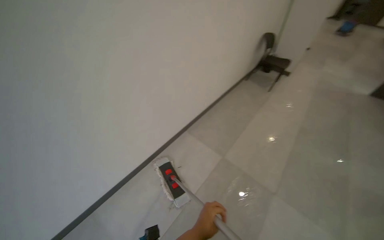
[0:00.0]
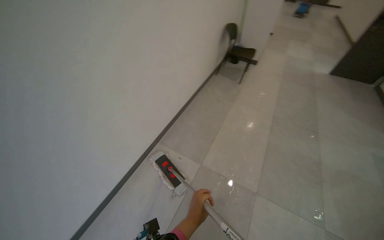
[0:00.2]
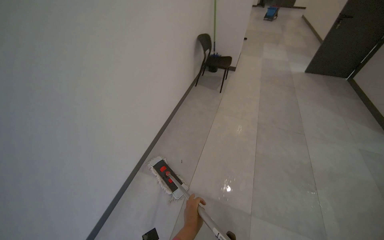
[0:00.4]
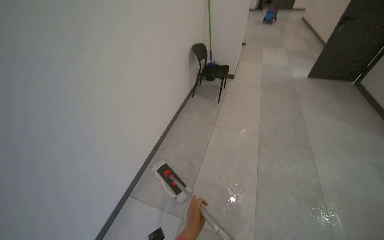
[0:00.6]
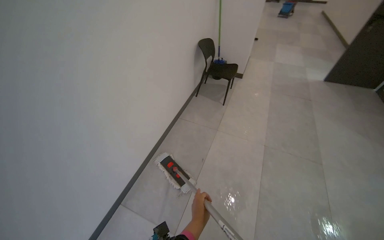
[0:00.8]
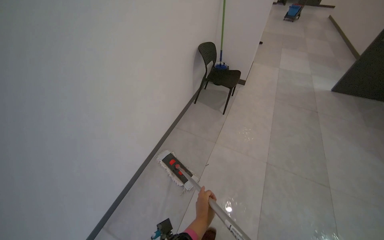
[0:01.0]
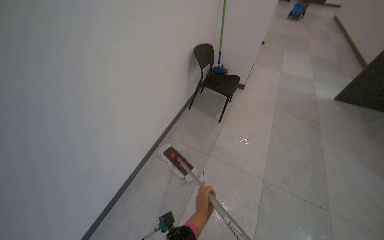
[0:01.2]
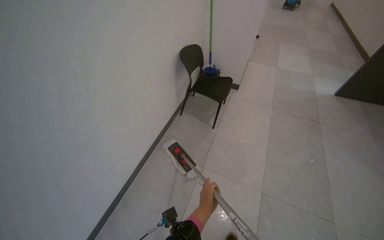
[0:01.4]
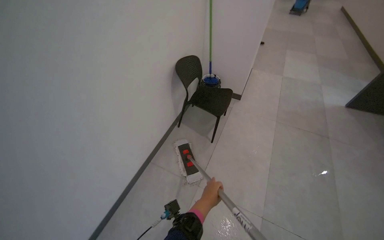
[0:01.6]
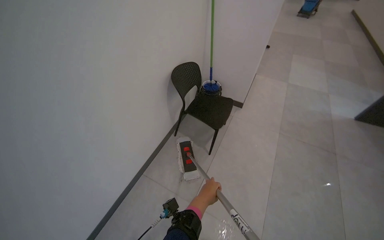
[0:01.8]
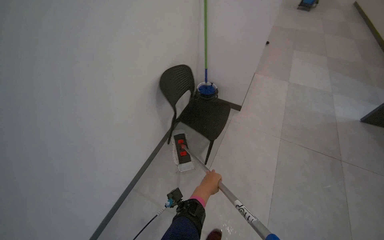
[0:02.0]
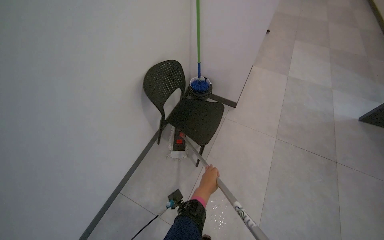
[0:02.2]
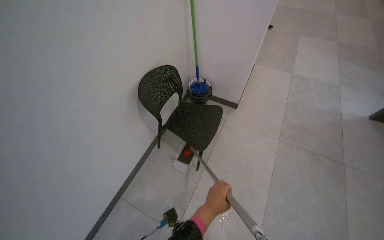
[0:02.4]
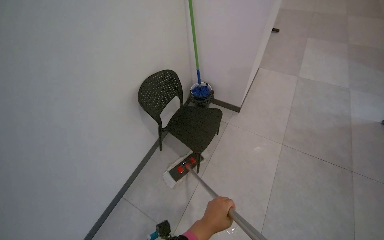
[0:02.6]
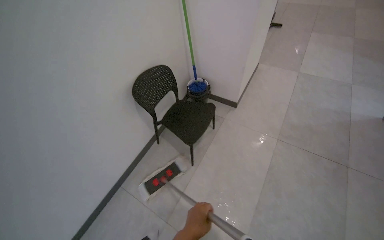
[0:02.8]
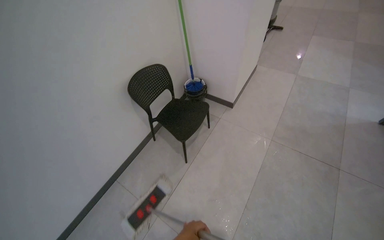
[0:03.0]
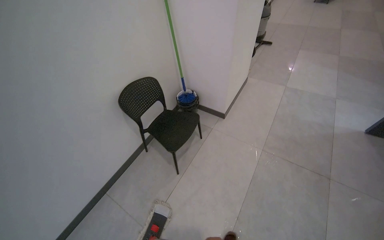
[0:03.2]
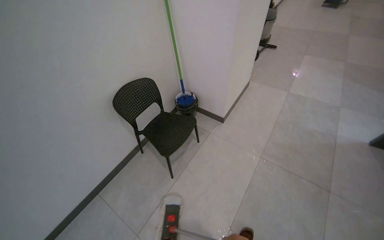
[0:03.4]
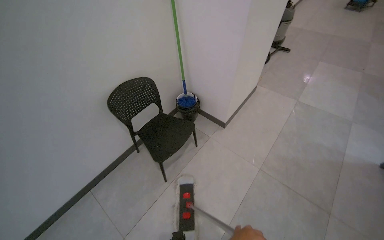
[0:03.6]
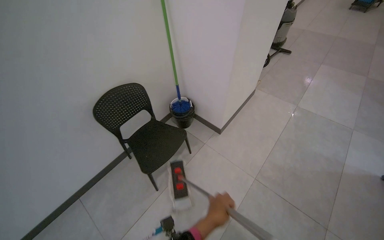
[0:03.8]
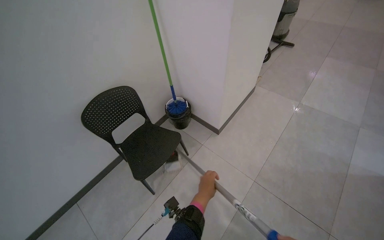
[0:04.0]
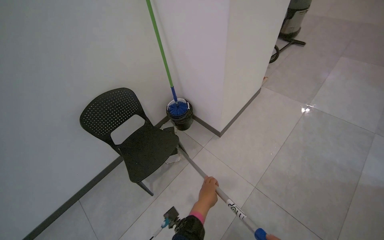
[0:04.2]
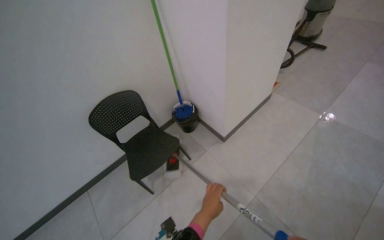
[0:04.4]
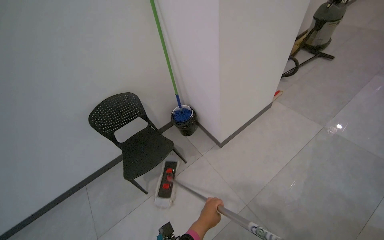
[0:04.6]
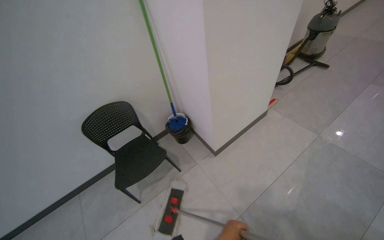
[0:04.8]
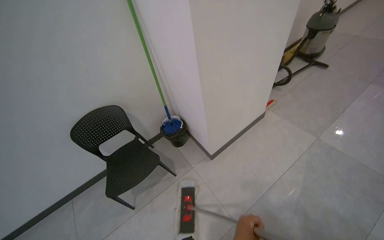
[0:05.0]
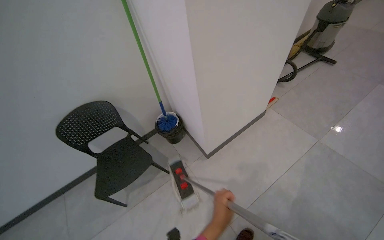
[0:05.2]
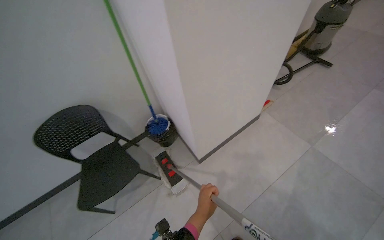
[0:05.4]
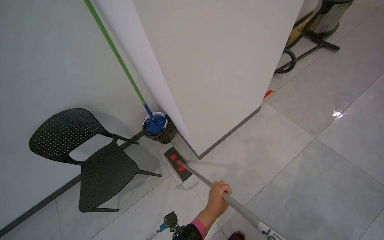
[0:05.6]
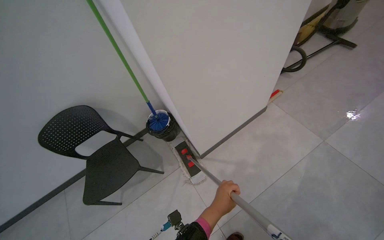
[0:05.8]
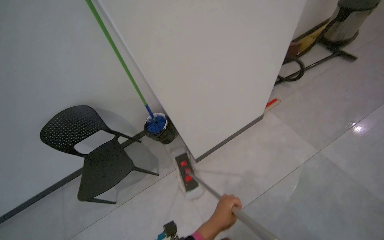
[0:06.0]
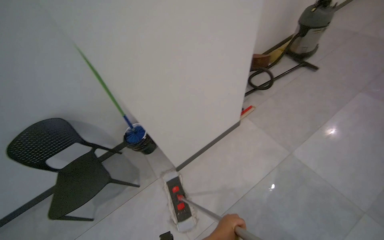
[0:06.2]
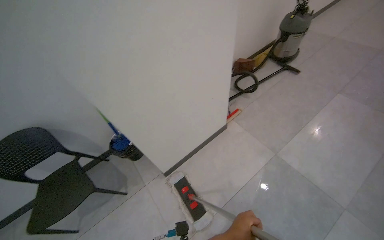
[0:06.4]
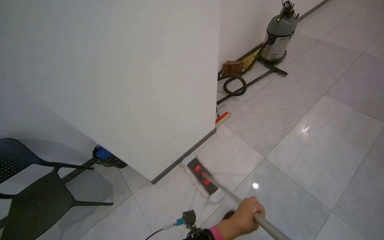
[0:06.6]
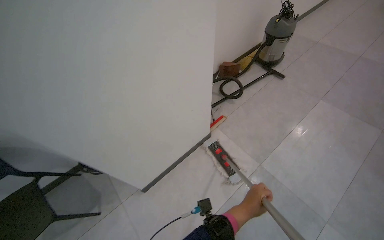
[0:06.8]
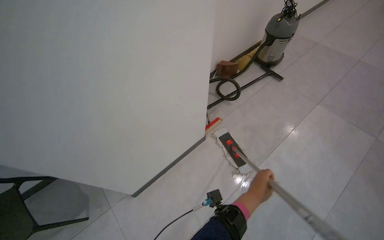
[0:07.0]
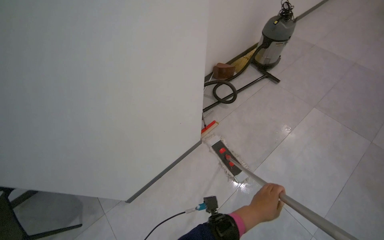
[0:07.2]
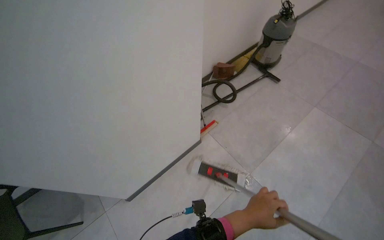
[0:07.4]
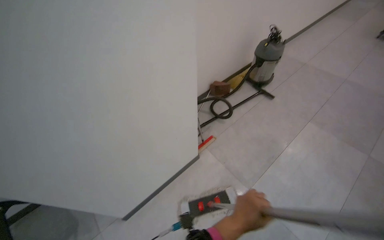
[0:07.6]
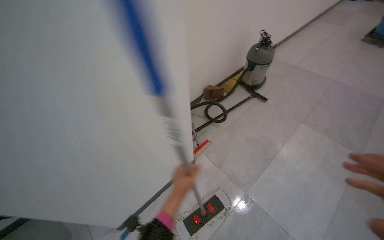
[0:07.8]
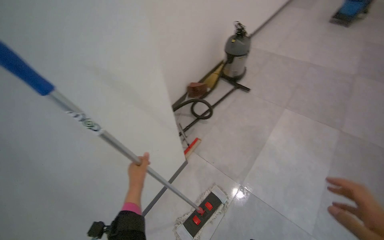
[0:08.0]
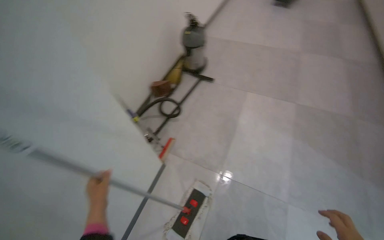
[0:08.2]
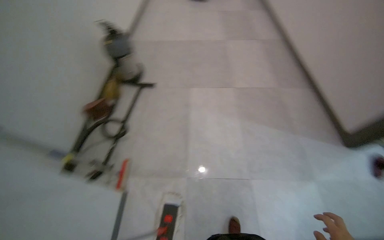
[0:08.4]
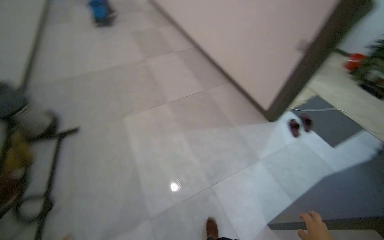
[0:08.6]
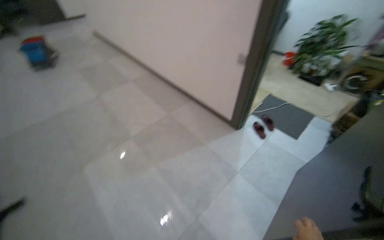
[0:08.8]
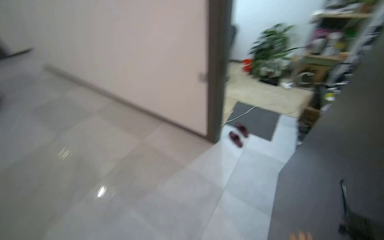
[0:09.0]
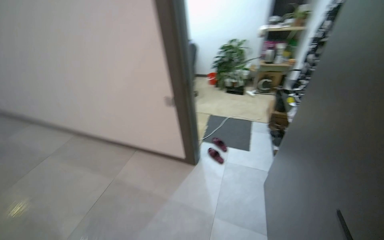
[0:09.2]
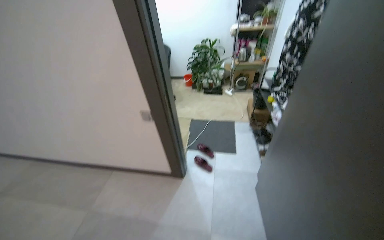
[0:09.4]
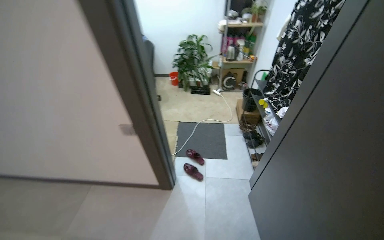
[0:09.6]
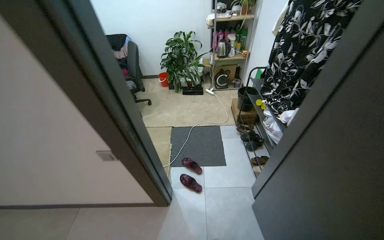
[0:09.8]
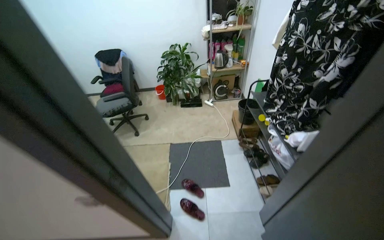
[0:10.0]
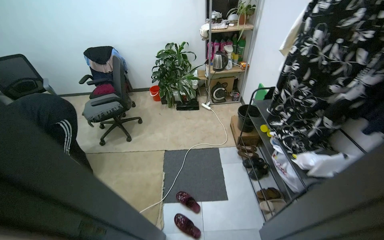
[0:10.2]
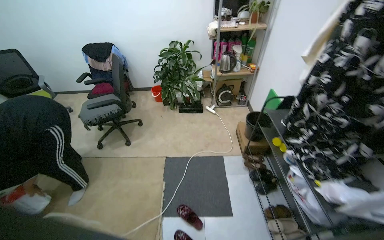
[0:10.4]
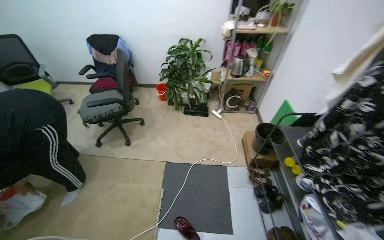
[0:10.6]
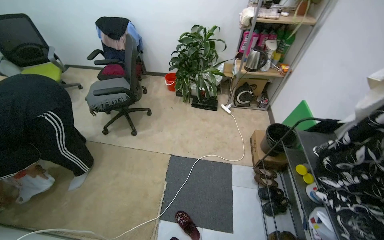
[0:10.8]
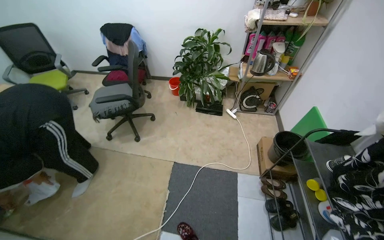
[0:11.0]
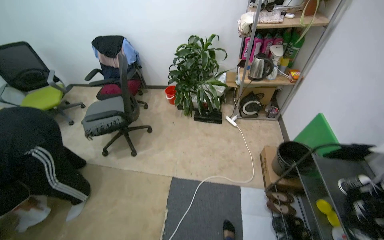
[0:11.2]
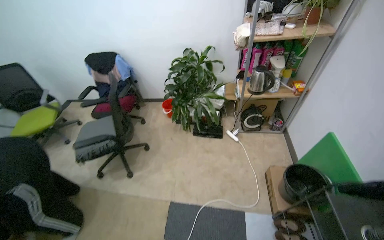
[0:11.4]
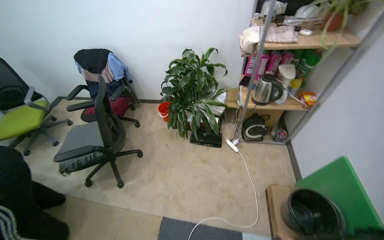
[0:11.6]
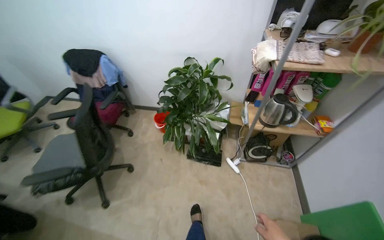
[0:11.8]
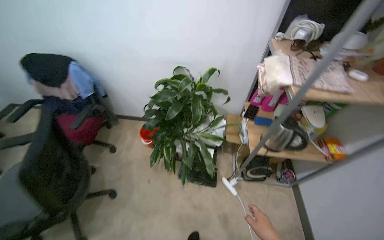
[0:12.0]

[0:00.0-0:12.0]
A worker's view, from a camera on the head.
Job: mopping floor.
The whole recording: Mopping hallway floor. The worker mops various areas.
0:01.6 to 0:03.0: The camera travels some 70 cm.
0:03.0 to 0:04.4: The head travels some 60 cm. The wearer looks some 15 degrees further to the left.
0:04.4 to 0:06.0: The wearer moves roughly 60 cm.
0:06.0 to 0:07.6: The wearer moves roughly 40 cm.
0:07.6 to 0:09.0: The camera is carried approximately 80 cm. The wearer's head swings roughly 105 degrees to the right.
0:09.0 to 0:10.4: The camera is carried some 1 m. The wearer's head swings about 35 degrees to the right.
0:10.4 to 0:12.0: The head travels some 1 m.

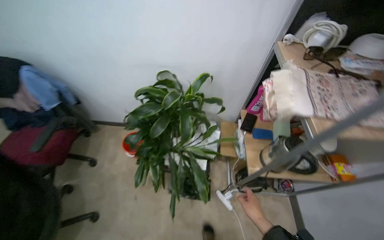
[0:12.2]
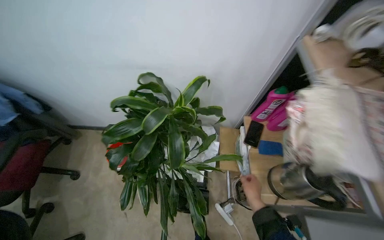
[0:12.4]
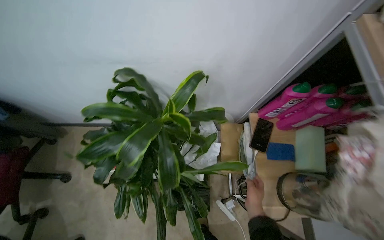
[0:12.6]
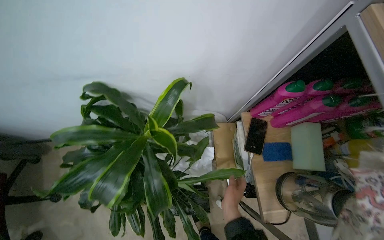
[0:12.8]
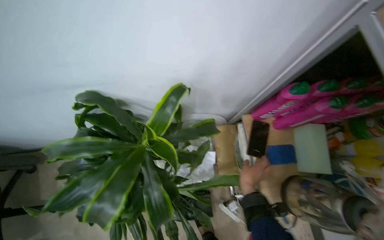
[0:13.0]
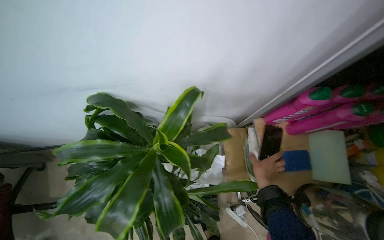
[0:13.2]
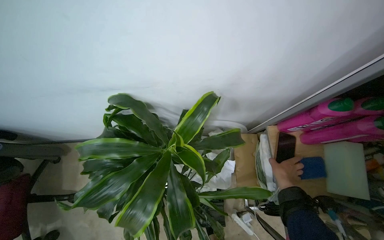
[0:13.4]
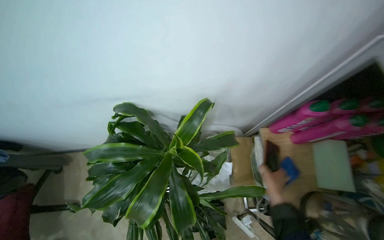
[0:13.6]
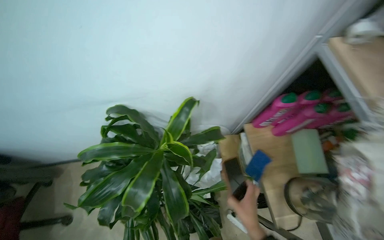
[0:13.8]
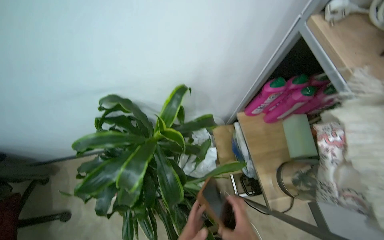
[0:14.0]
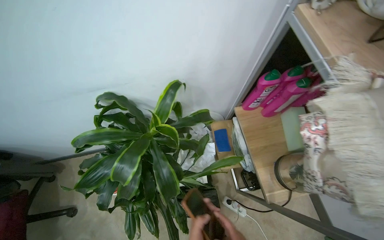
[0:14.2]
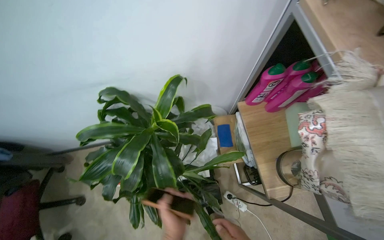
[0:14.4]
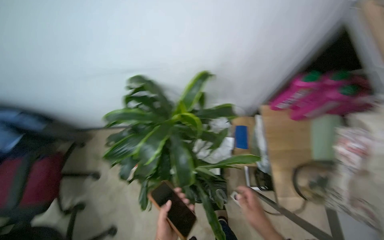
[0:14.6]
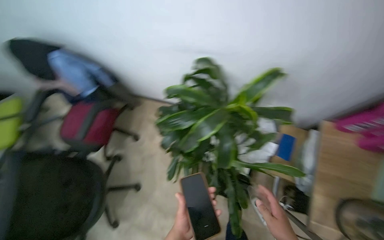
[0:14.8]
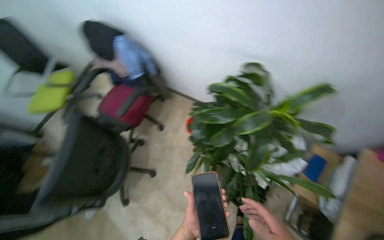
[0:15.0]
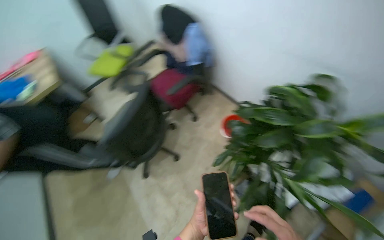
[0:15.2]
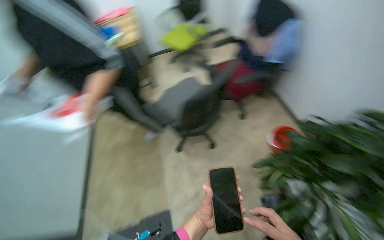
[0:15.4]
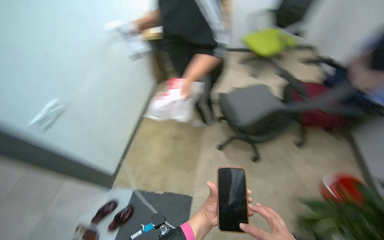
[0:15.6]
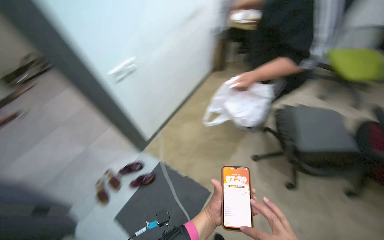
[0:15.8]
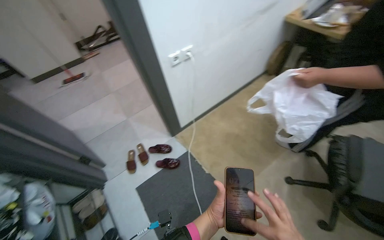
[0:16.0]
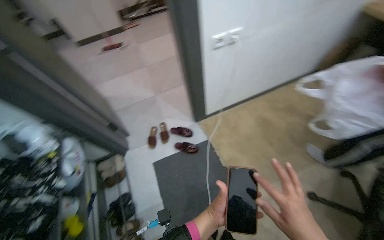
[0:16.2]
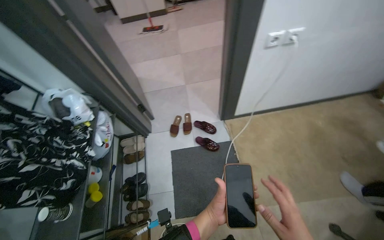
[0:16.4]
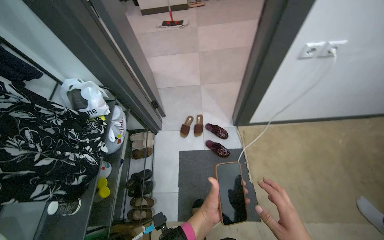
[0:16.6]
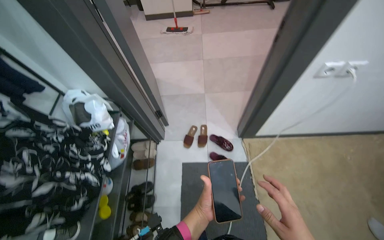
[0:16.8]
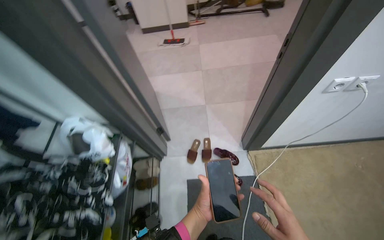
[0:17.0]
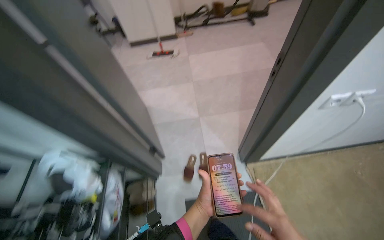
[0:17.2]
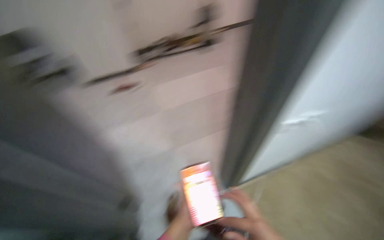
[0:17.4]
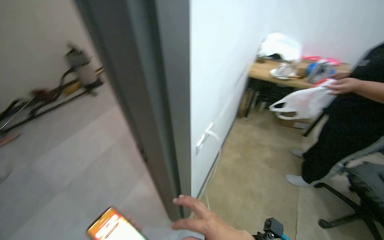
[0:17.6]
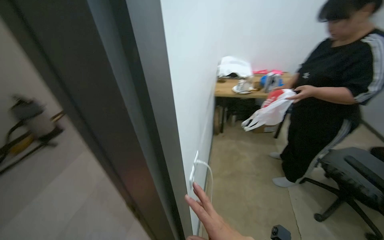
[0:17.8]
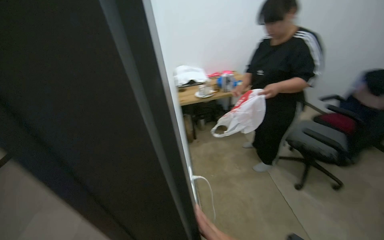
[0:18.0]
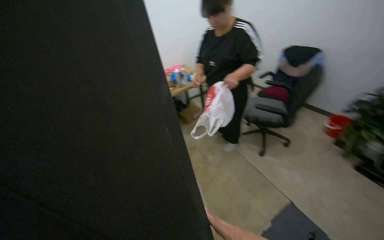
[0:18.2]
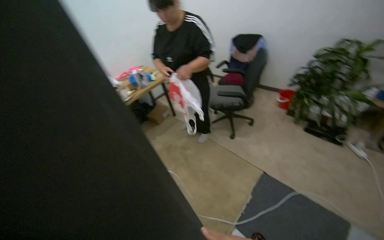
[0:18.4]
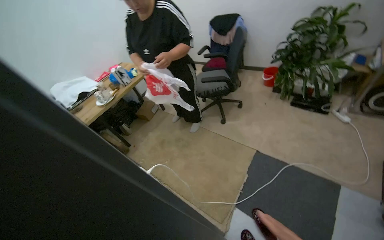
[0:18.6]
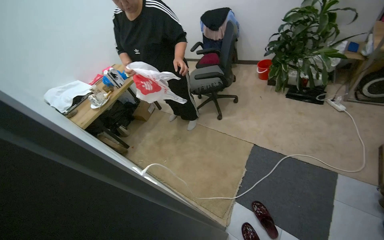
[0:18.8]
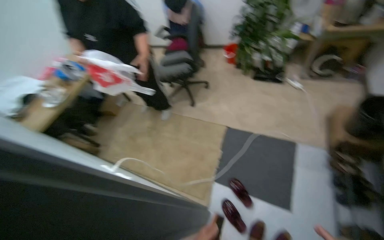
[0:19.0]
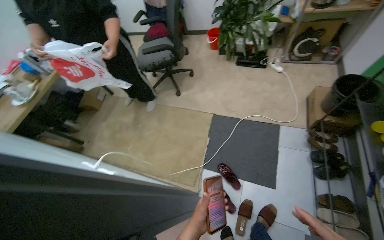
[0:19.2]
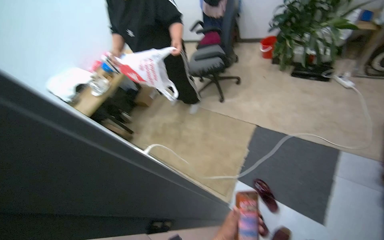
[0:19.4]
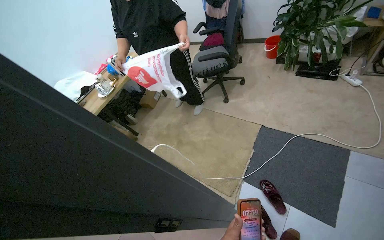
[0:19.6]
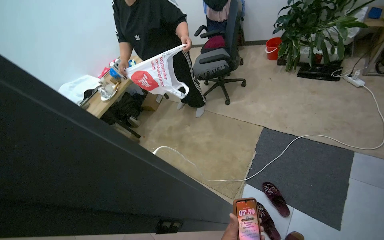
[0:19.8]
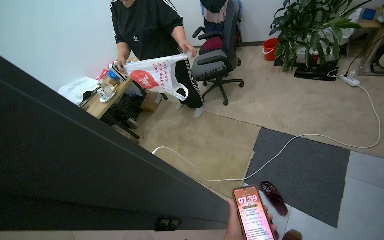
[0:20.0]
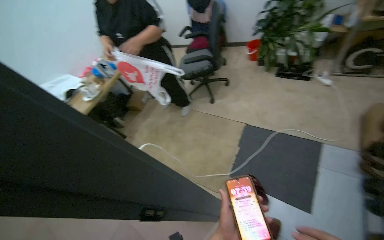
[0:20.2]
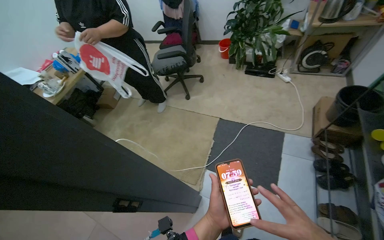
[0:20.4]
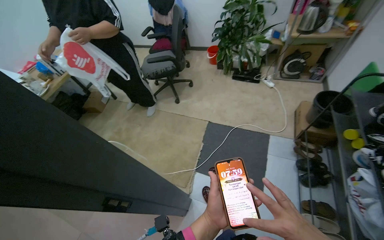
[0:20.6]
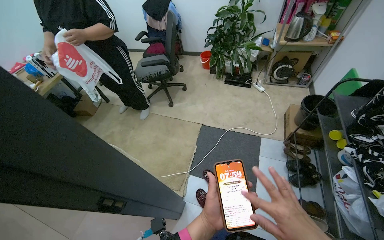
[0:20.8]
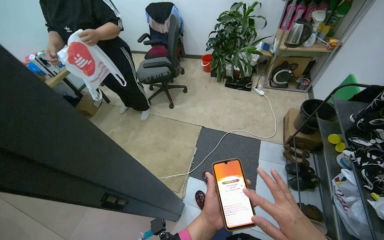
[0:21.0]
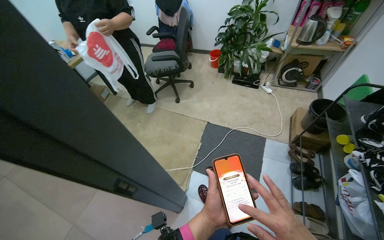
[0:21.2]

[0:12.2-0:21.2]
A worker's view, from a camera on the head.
Job: mopping floor.
The whole recording: Mopping hallway floor. The worker mops various areas.
0:12.2 to 0:13.8: The camera travels roughly 50 cm.
0:13.8 to 0:15.2: The wearer's head swings about 60 degrees to the left.
0:15.2 to 0:16.6: The wearer moves roughly 70 cm. The wearer looks about 130 degrees further to the left. The view tips downward by roughly 15 degrees.
0:16.6 to 0:18.2: The head travels roughly 70 cm. The head turns to the right by about 85 degrees. The view tilts some 25 degrees upward.
0:18.2 to 0:19.8: The wearer looks approximately 25 degrees further to the right.
0:19.8 to 0:21.2: The camera is aimed approximately 20 degrees further to the right.
